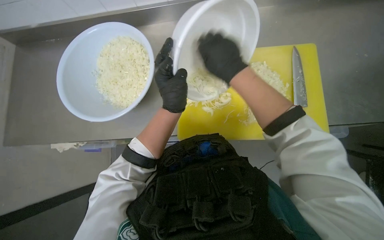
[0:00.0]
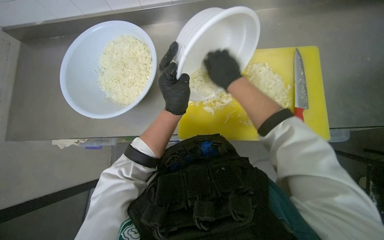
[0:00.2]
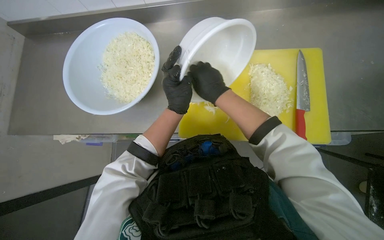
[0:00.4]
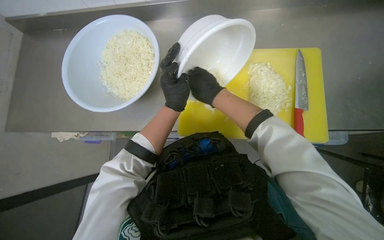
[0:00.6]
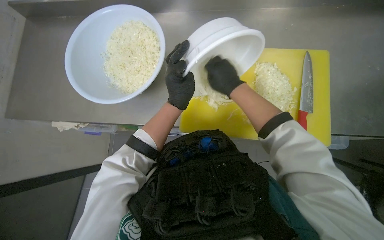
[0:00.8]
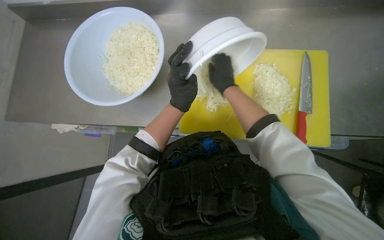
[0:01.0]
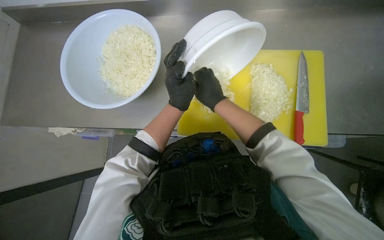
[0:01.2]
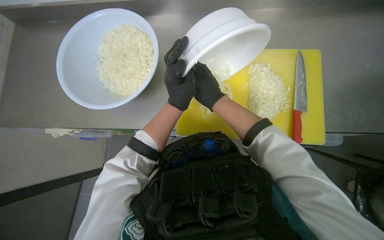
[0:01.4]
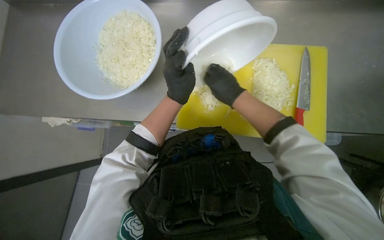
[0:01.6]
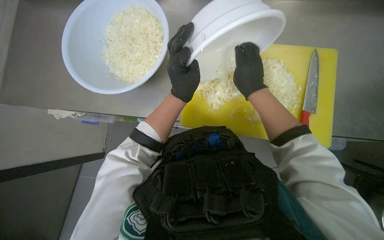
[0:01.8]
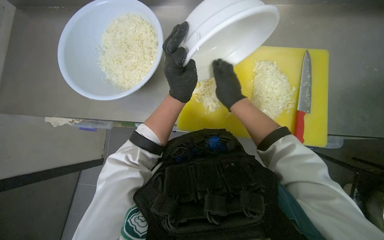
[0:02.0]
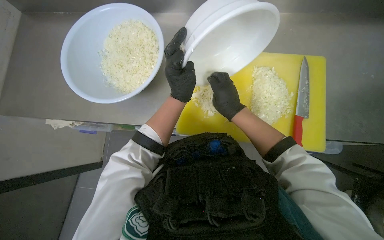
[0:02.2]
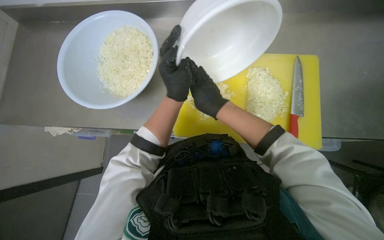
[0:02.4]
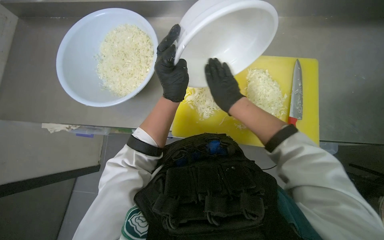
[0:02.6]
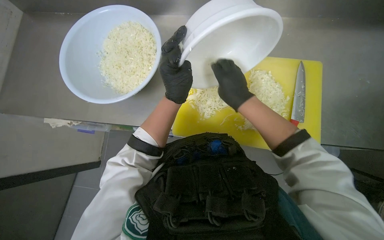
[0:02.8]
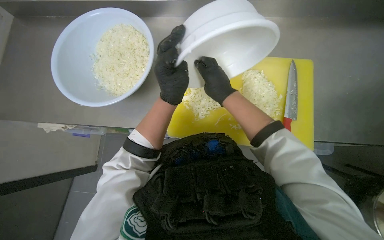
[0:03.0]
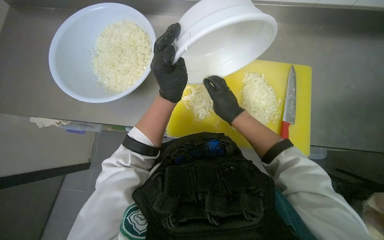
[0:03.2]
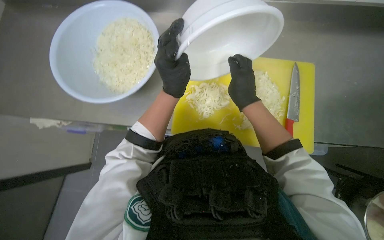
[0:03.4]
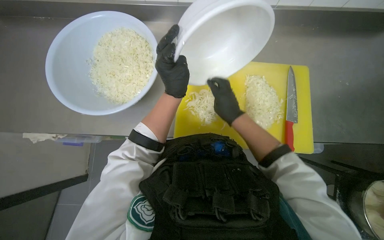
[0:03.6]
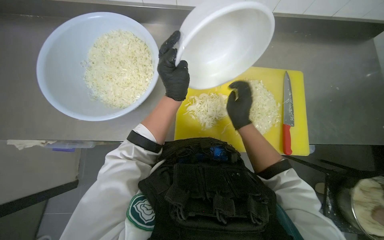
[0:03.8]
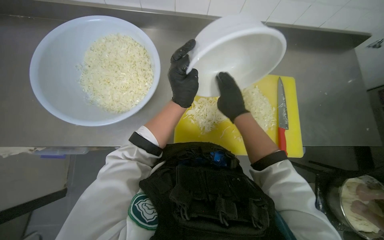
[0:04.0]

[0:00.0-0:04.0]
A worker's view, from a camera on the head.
Job: preparing food.
The whole recording: Transferring chopped onions to bowl. The worker transfers chopped onions from the cutting board to a bowl.
0:00.0 to 0:01.4: The right hand moves farther from the camera, approximately 10 cm.
0:01.4 to 0:02.6: The hands make small movements and keep their place.
0:02.6 to 0:04.0: The hands stay close to where they were, moving slightly.

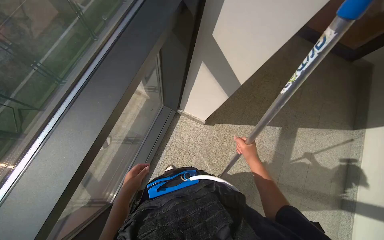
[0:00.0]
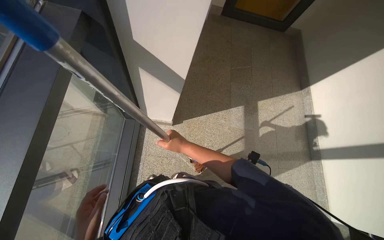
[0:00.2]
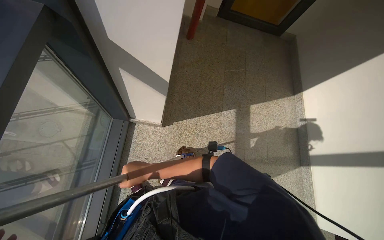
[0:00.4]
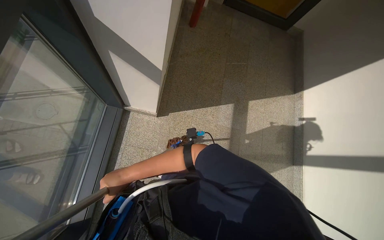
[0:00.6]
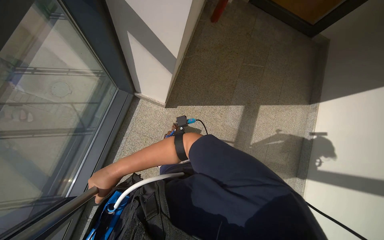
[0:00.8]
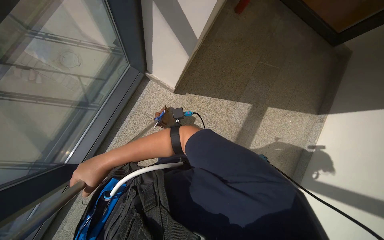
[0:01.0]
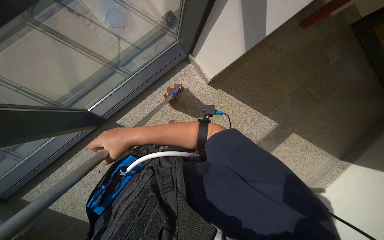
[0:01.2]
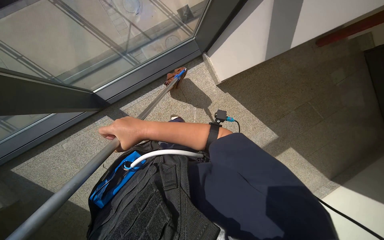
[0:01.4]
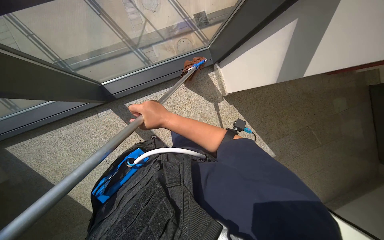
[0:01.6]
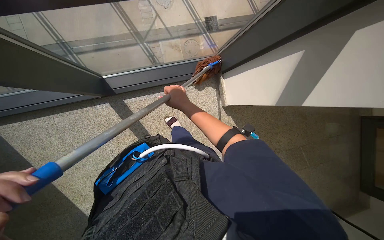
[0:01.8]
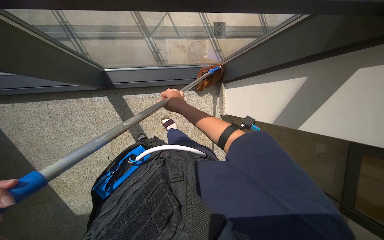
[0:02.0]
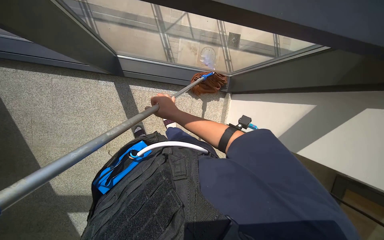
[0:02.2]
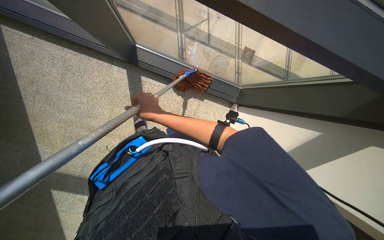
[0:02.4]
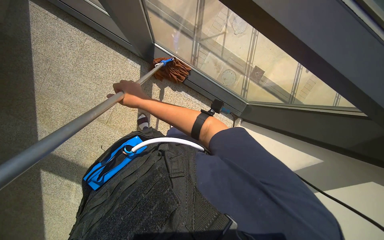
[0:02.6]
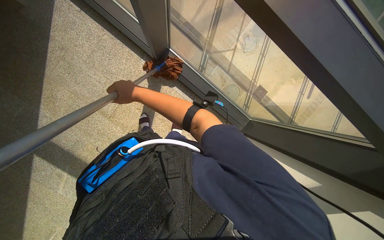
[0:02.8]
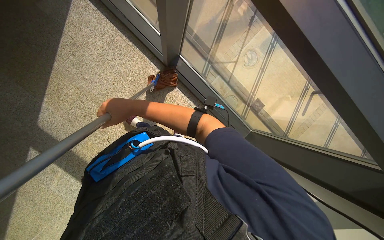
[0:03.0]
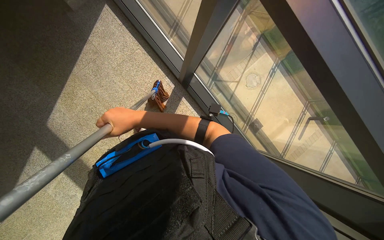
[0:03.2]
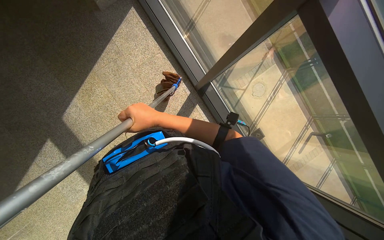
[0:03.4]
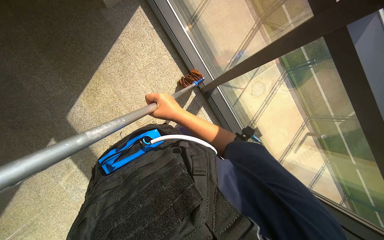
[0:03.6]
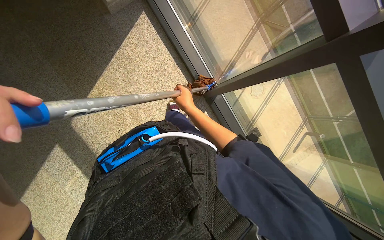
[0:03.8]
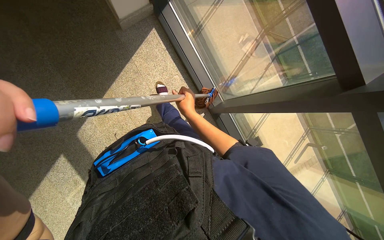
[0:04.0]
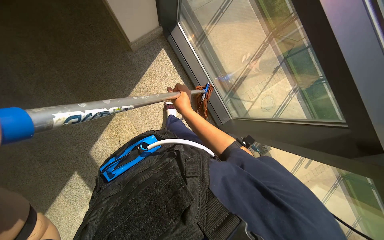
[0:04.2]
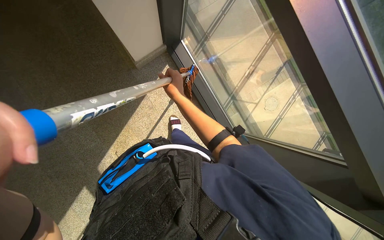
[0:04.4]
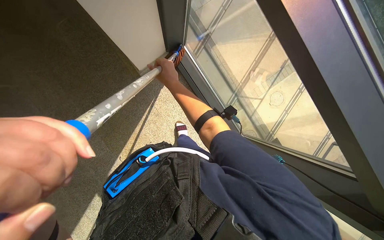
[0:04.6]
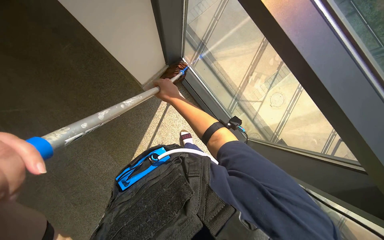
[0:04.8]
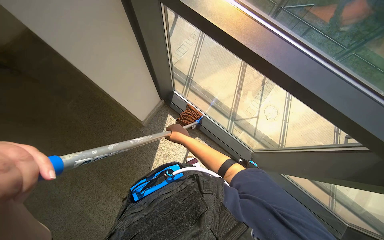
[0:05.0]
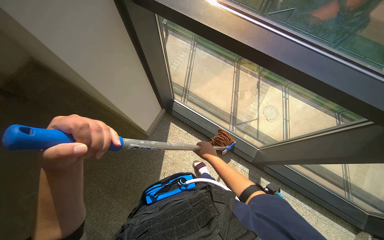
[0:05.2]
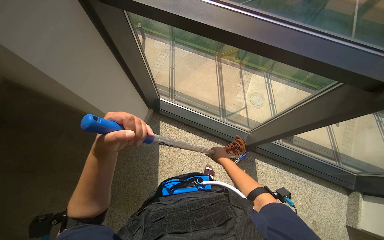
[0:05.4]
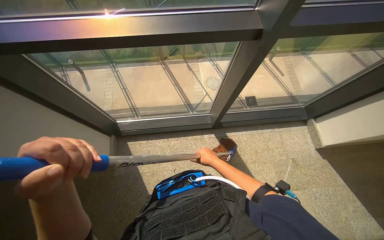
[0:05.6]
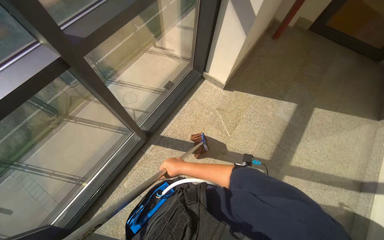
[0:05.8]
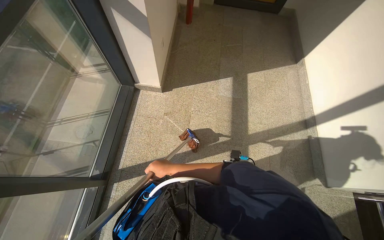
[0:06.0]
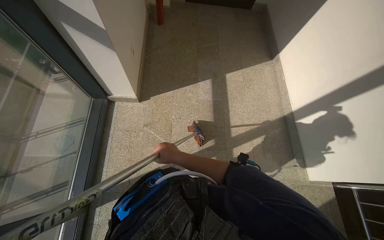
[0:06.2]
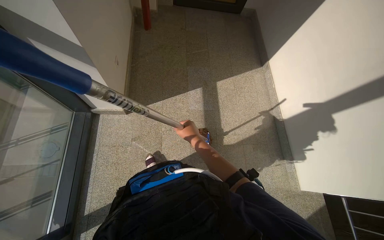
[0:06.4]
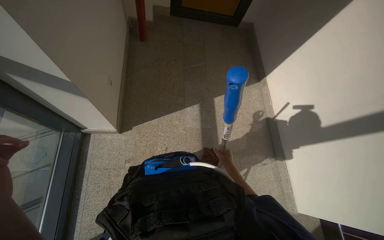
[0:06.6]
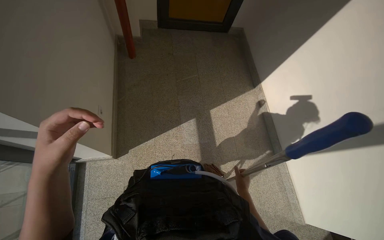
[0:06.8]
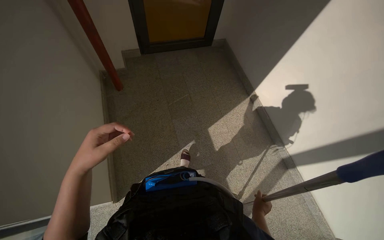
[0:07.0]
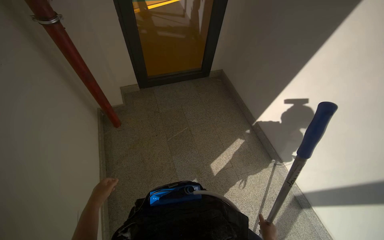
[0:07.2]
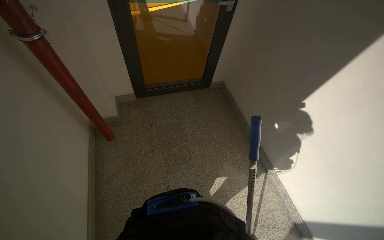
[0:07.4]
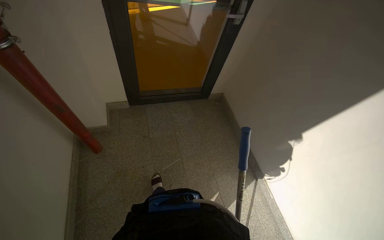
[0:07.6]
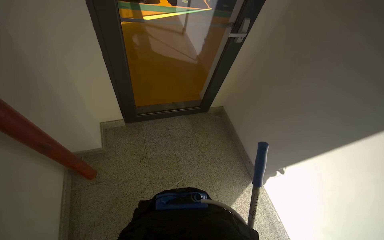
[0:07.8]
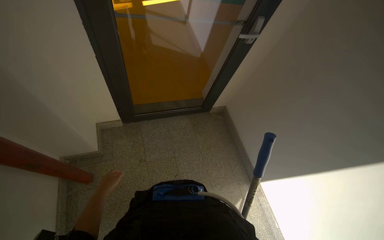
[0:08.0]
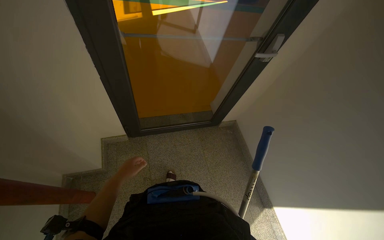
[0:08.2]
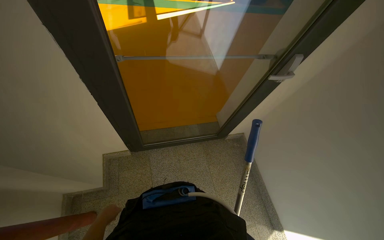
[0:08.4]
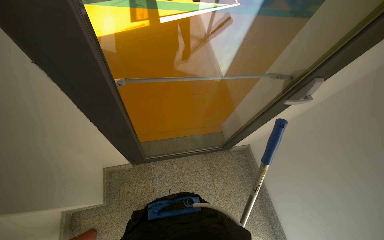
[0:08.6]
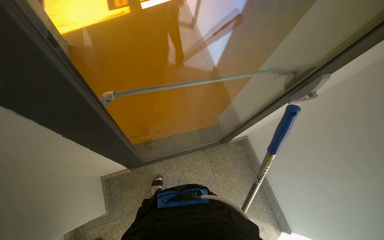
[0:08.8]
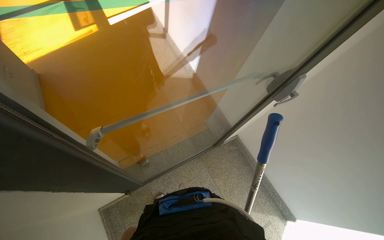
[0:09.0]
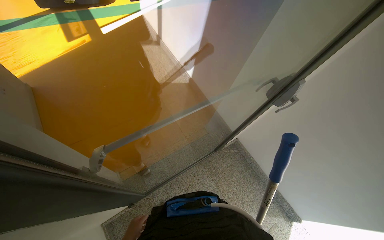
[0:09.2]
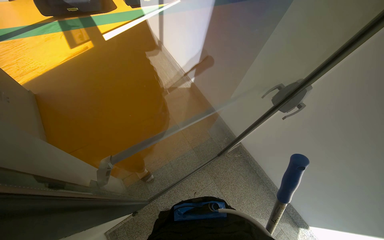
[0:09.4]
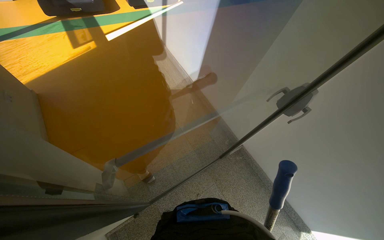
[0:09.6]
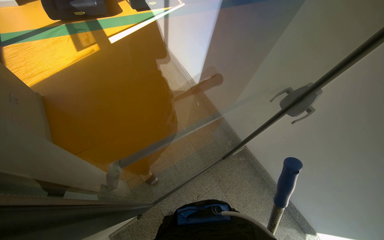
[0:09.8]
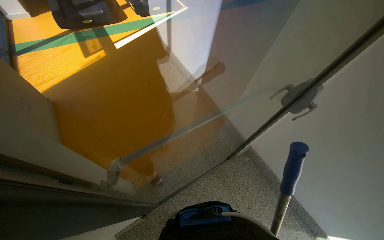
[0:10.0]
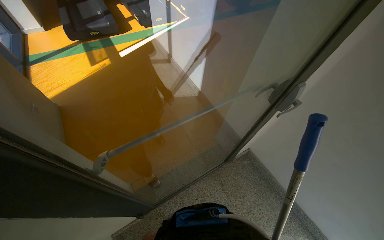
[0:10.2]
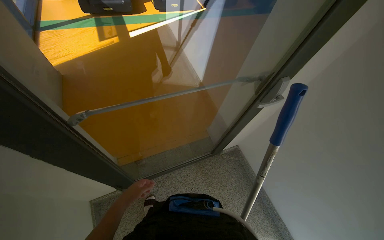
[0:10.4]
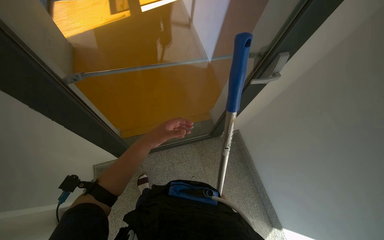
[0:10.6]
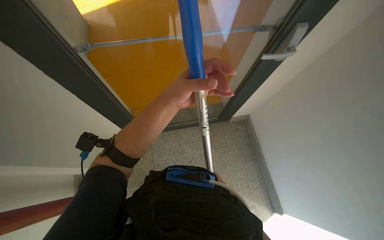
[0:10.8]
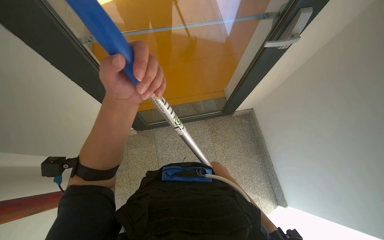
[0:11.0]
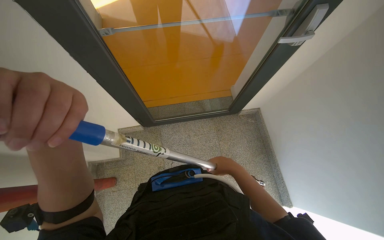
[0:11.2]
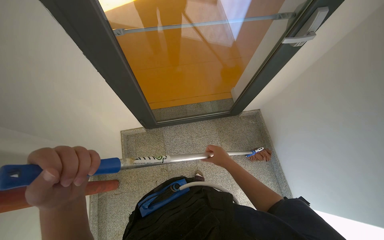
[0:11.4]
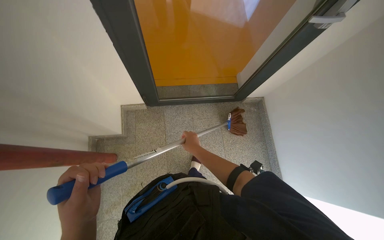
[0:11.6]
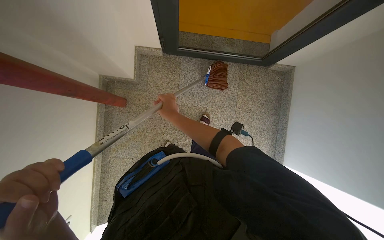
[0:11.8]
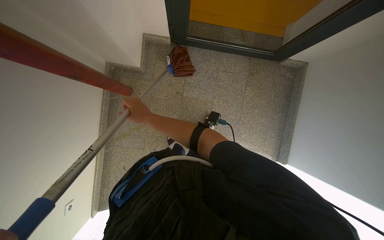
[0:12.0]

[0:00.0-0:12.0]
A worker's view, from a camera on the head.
Job: sweeping floor.
The whole recording: Sweeping floor on landing. The worker sweeps the floor of the landing area with a broom.
0:00.0 to 0:01.6: The view tilts about 15 degrees downward. Everything in view rotates about 40 degrees clockwise.
0:01.6 to 0:03.0: The scene rotates clockwise by roughly 60 degrees.
0:03.0 to 0:04.4: The head travels about 80 cm.
0:04.4 to 0:06.0: The camera is carried roughly 70 cm. The wearer's head swings roughly 140 degrees to the right. The view tips upward by roughly 20 degrees.
0:06.0 to 0:07.6: The head travels roughly 90 cm. The camera sweeps to the right, by roughly 15 degrees.
0:07.6 to 0:09.0: The camera travels about 1 m.
0:10.4 to 0:12.0: The wearer's head swings roughly 30 degrees to the left. The view tilts roughly 35 degrees downward.

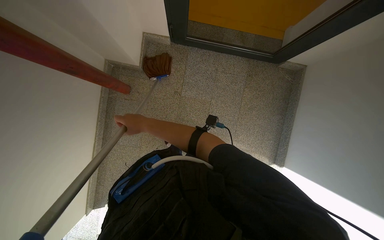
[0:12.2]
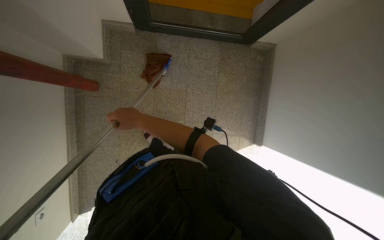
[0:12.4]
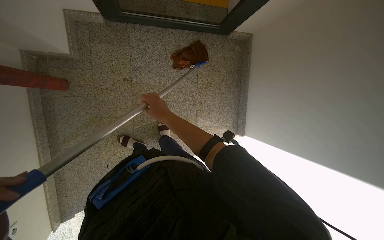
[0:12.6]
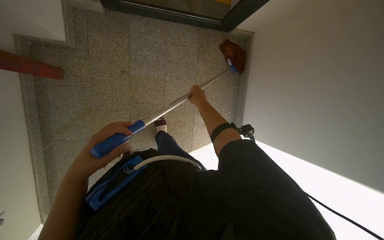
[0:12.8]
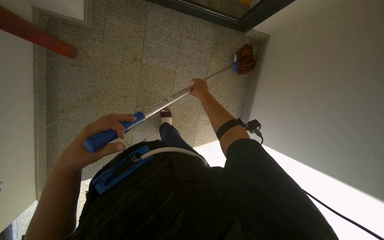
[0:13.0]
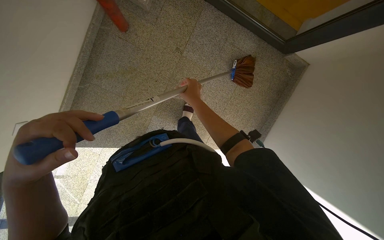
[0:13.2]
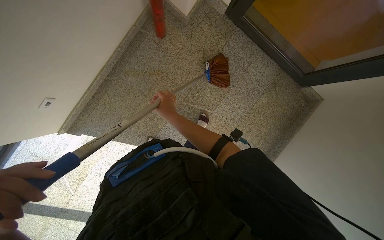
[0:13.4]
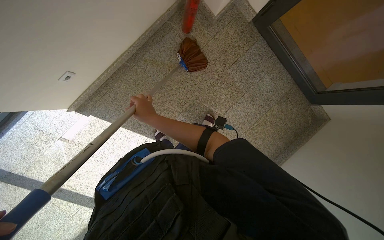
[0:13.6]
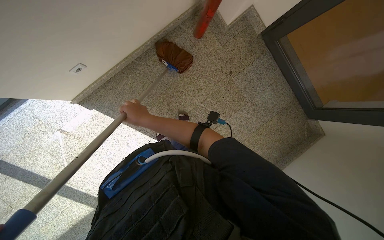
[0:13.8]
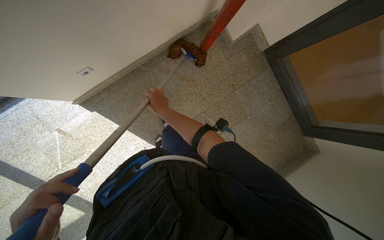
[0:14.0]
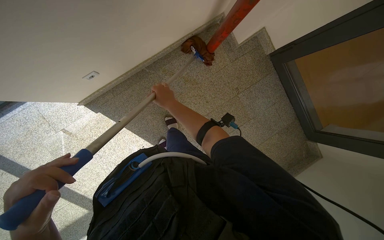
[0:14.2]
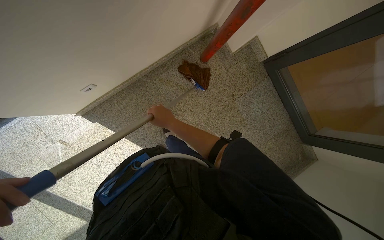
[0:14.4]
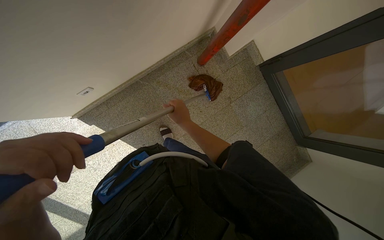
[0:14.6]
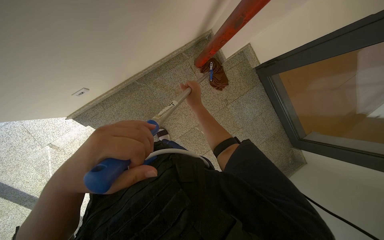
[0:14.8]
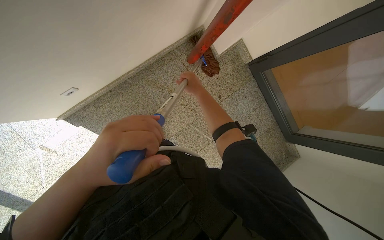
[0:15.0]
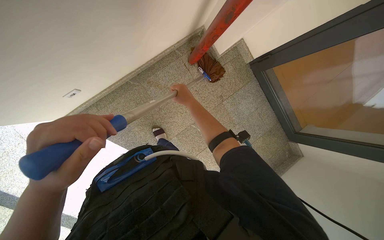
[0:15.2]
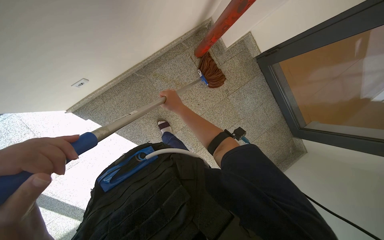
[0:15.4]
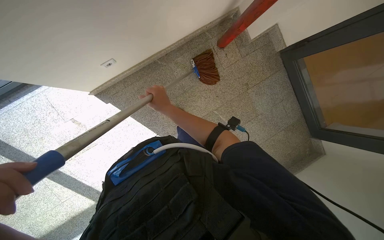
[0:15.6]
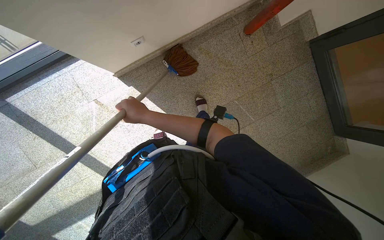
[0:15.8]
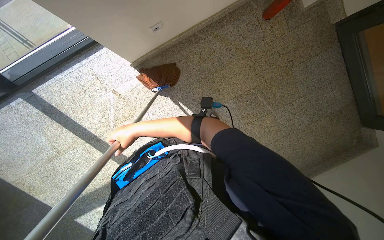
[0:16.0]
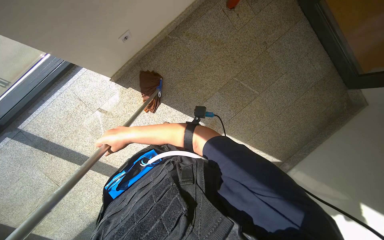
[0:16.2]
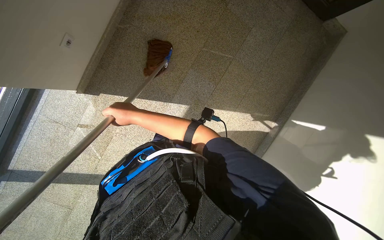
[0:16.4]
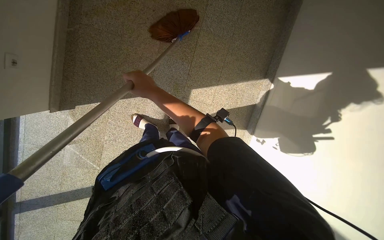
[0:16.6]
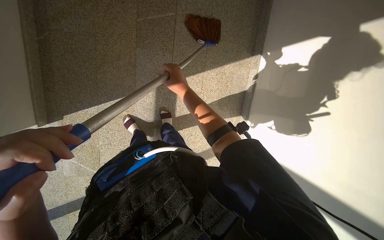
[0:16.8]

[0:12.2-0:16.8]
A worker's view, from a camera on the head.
Job: sweeping floor.
The whole recording: Sweeping floor on landing. The worker sweeps the floor of the landing area with a broom.
0:12.2 to 0:13.8: The camera is carried roughly 60 cm. The scene rotates clockwise by approximately 40 degrees.
0:13.8 to 0:15.2: The right hand is displaced up the picture and to the right by approximately 25 cm.
0:15.2 to 0:16.8: The wearer moves some 50 cm. The wearer looks approximately 15 degrees further downward. The scene turns approximately 45 degrees counterclockwise in the picture.
